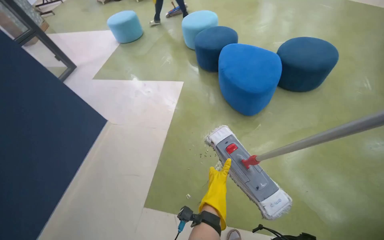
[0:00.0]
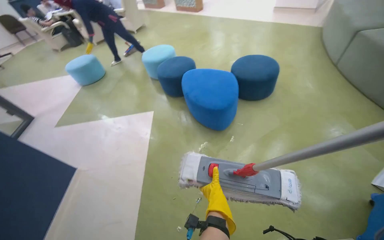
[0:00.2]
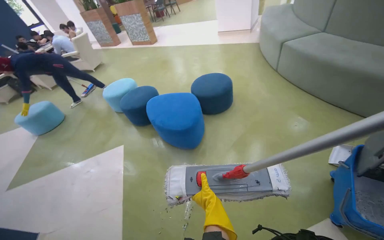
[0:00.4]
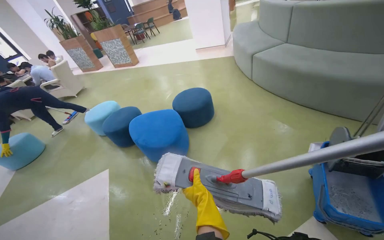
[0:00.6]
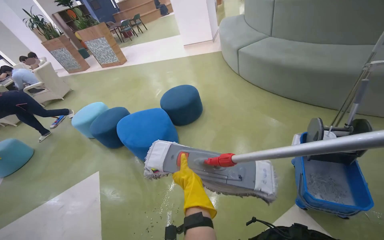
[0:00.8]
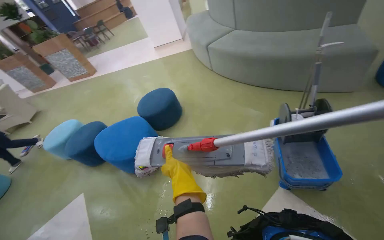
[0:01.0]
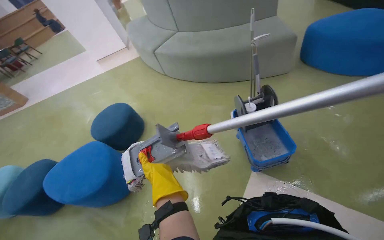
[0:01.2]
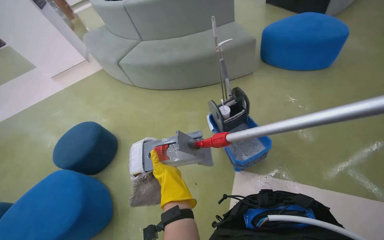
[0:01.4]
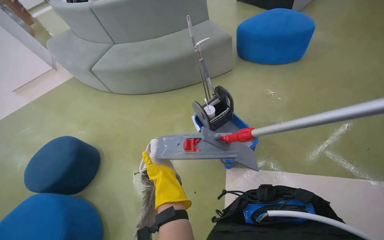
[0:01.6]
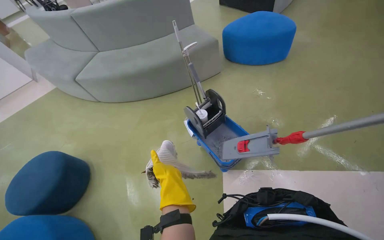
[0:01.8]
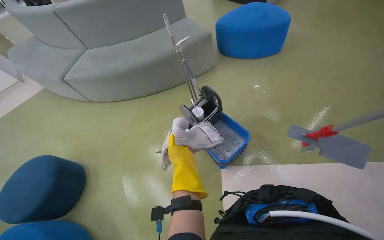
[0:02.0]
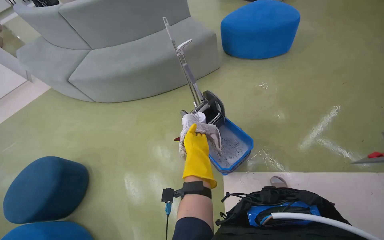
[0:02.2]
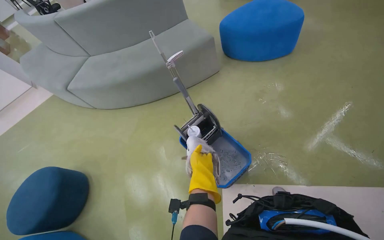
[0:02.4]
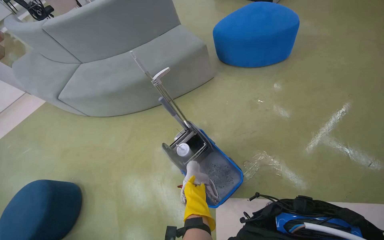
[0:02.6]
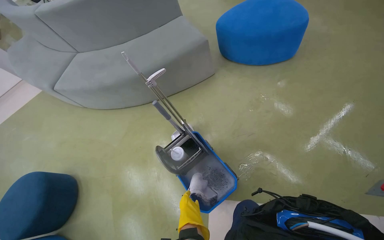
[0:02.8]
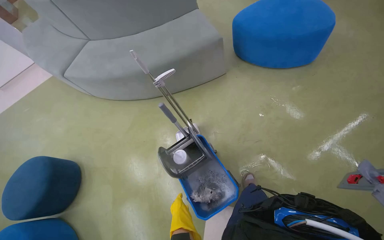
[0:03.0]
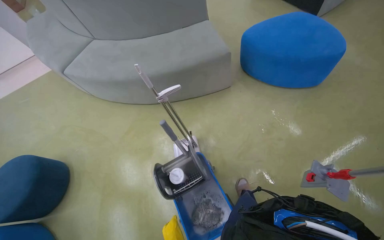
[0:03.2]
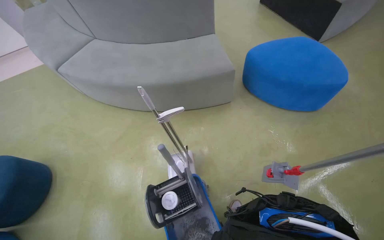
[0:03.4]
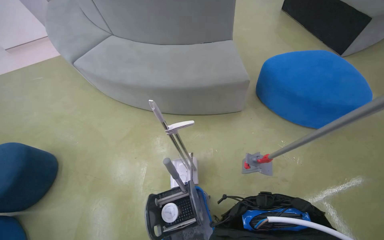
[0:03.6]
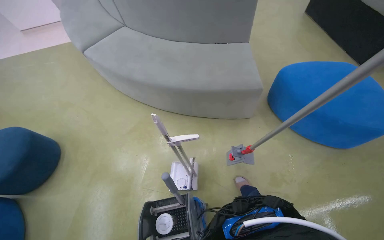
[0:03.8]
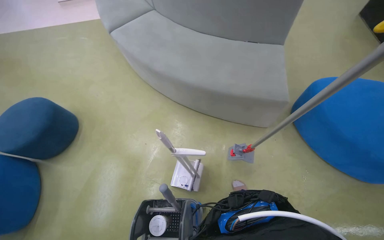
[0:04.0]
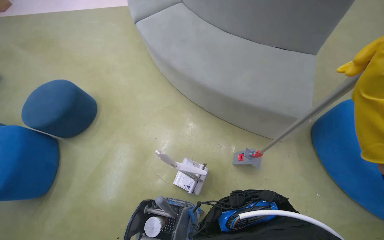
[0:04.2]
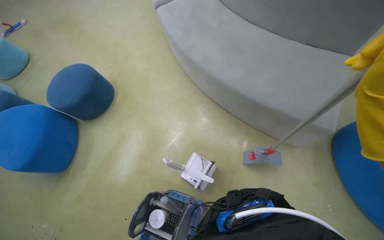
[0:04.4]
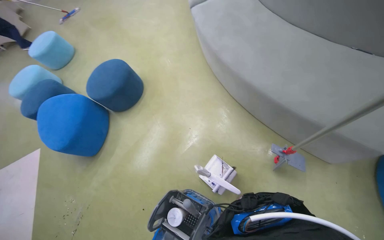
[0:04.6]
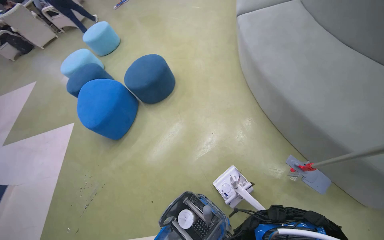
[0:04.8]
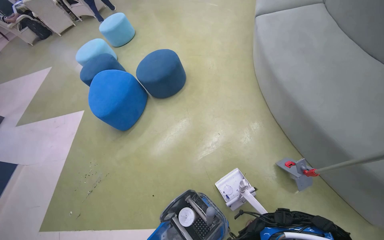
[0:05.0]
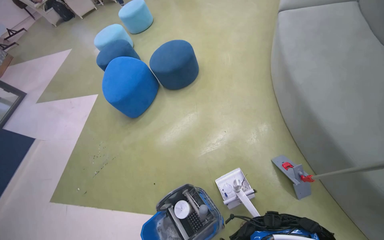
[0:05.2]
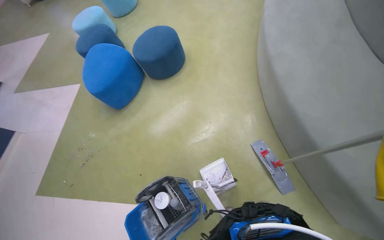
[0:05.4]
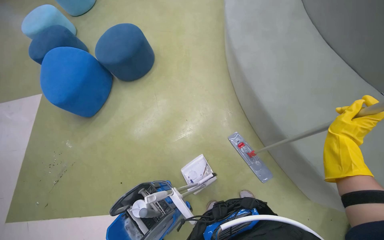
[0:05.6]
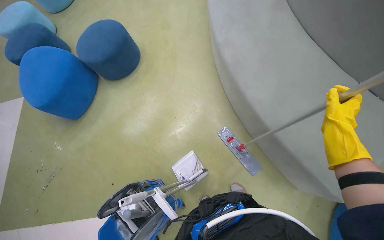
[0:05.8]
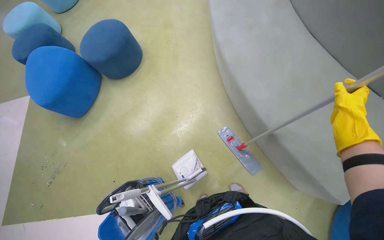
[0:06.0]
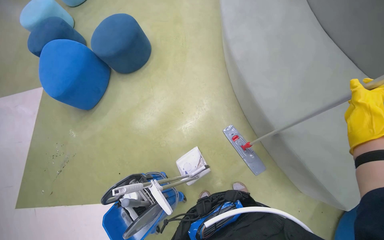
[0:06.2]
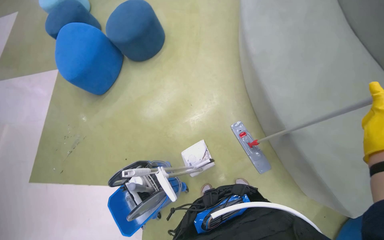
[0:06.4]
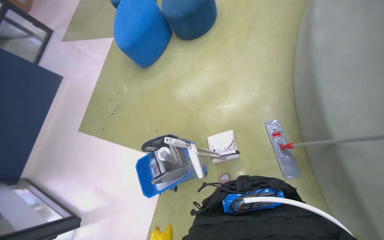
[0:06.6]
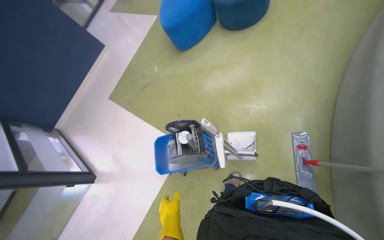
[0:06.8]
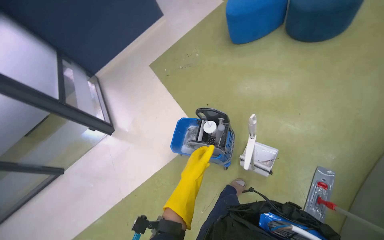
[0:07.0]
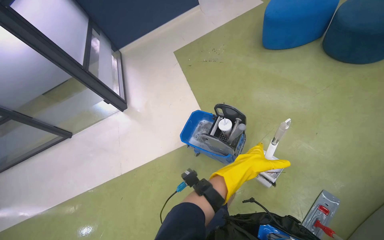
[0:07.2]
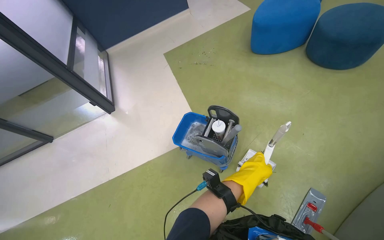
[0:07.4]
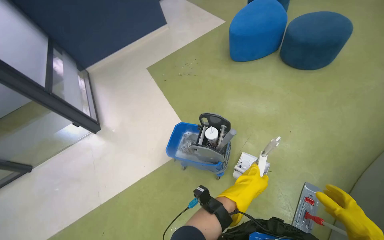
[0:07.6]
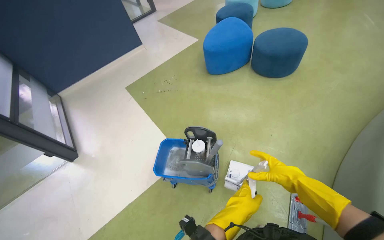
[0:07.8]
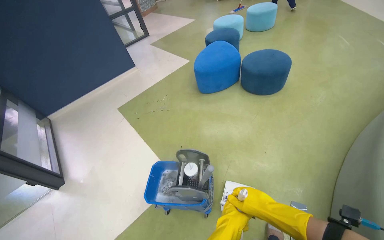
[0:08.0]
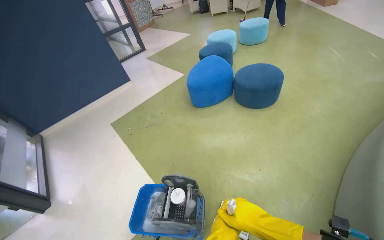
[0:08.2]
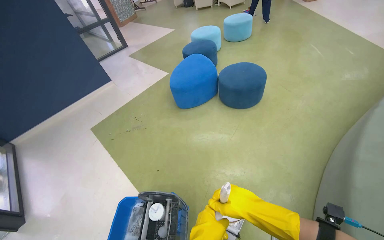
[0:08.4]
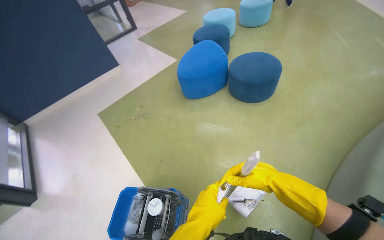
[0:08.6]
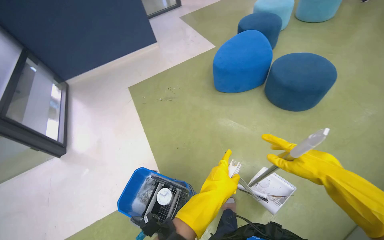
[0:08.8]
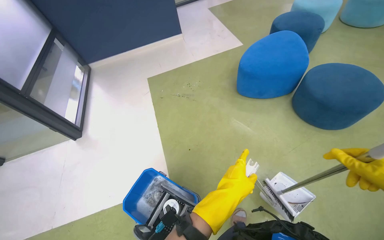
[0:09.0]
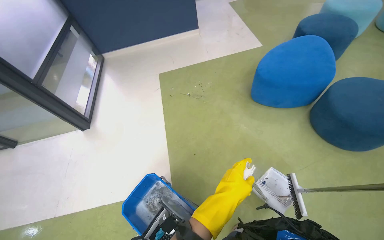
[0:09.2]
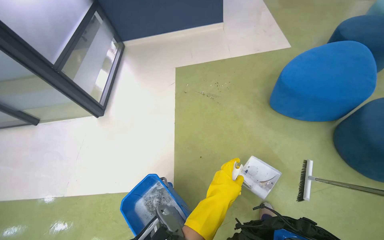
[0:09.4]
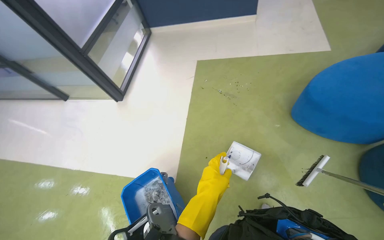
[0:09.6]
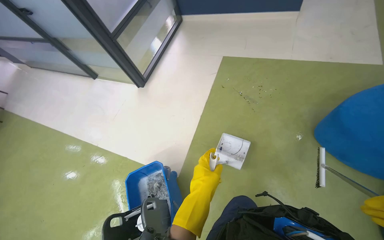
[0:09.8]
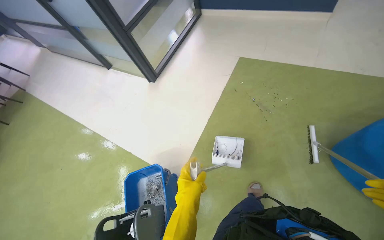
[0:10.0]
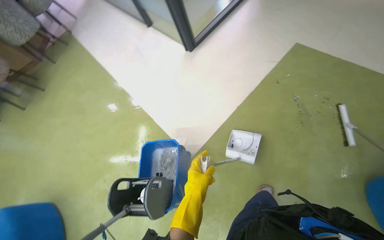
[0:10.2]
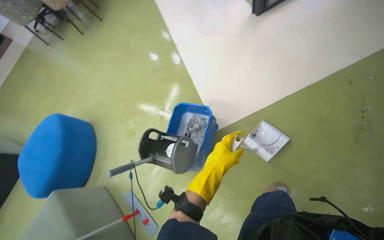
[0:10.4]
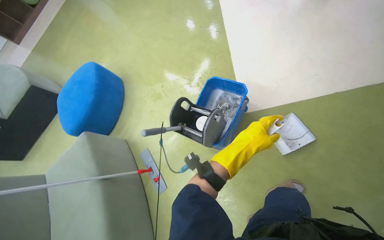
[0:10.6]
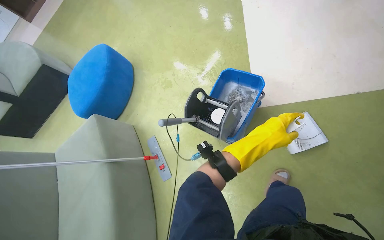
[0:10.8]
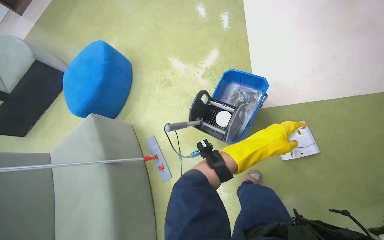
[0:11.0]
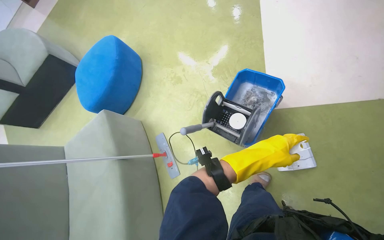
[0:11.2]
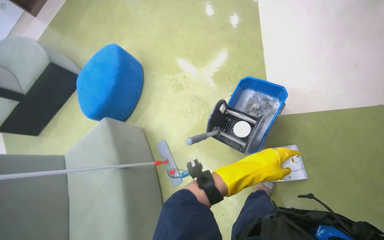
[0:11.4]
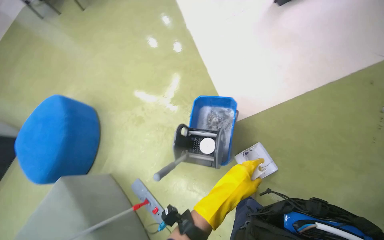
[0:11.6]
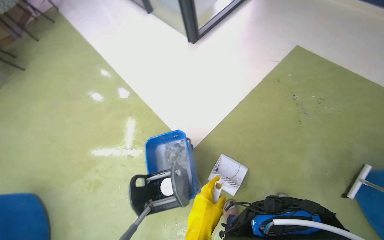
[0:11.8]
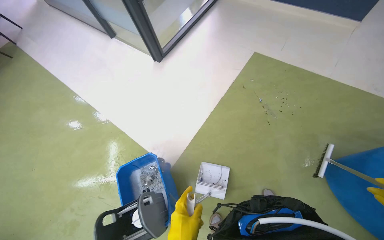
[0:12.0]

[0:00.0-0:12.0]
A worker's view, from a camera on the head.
Job: sweeping floor.
The whole recording: Cleaning Chill Zone floor with squeegee and dustpan. The worker sprays cleaner and uses a squeegee and dustpan to collect debris from the Chill Zone floor.
0:00.0 to 0:01.6: The head travels roughly 50 cm. The head turns to the right by about 90 degrees. The camera pitches upward, by roughly 20 degrees.
0:01.6 to 0:03.0: The right hand heads farther from the camera, covering about 20 cm.
0:03.0 to 0:04.4: The wearer moves about 50 cm. The head rotates approximately 35 degrees to the left.
0:06.0 to 0:07.6: The wearer's head swings about 65 degrees to the left. The view tips downward by roughly 10 degrees.
0:07.6 to 0:09.0: The wearer moves approximately 50 cm.
0:09.0 to 0:10.4: The head travels roughly 60 cm. The head turns to the left by about 85 degrees. The wearer looks approximately 35 degrees further downward.
0:10.4 to 0:12.0: The wearer's head swings about 35 degrees to the right. The camera pitches upward, by some 15 degrees.

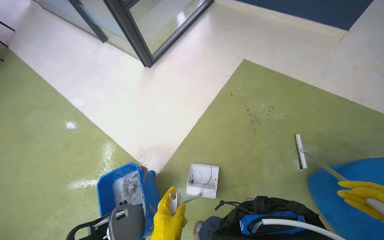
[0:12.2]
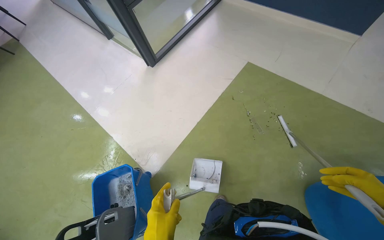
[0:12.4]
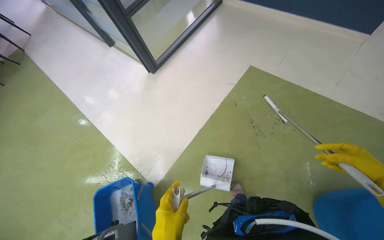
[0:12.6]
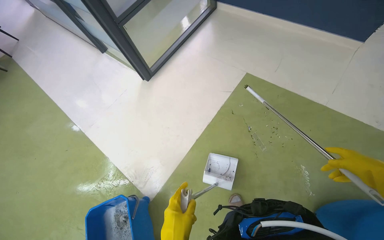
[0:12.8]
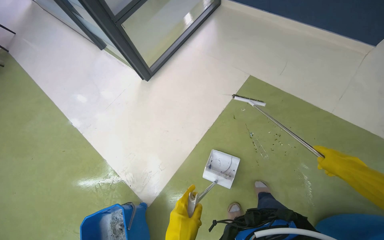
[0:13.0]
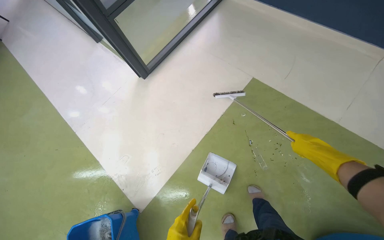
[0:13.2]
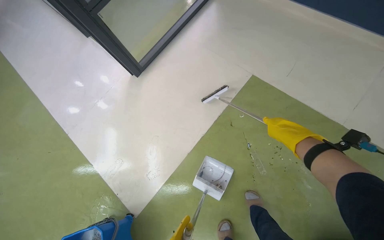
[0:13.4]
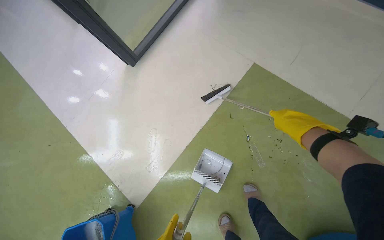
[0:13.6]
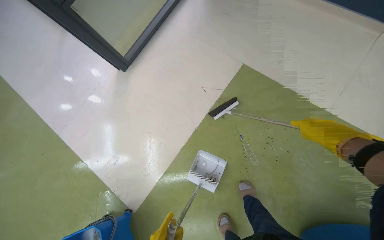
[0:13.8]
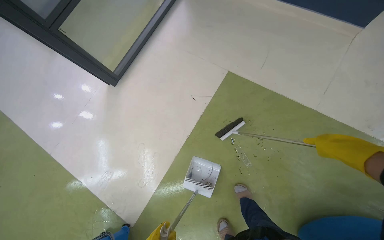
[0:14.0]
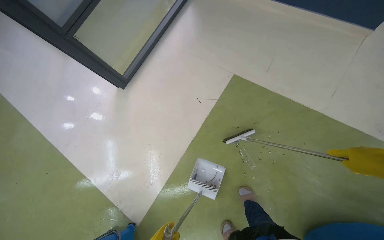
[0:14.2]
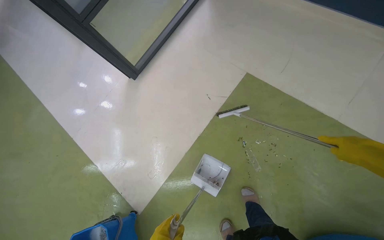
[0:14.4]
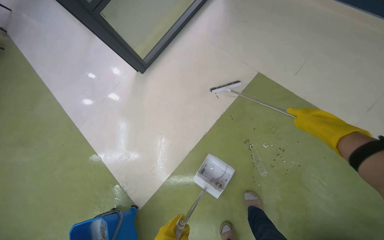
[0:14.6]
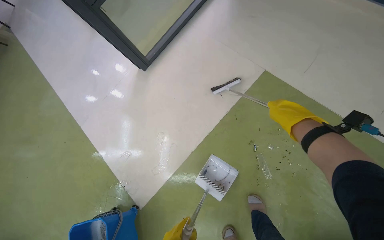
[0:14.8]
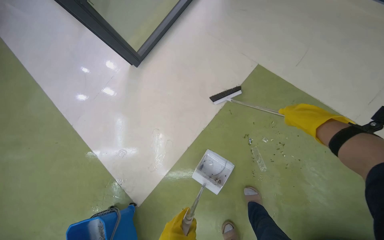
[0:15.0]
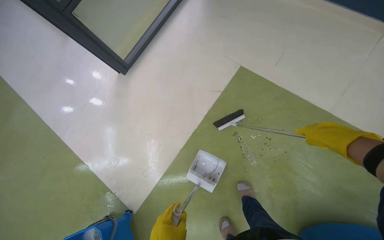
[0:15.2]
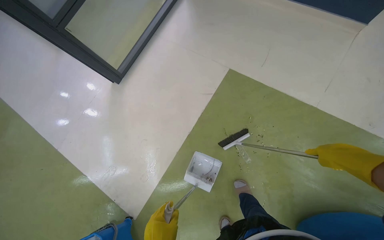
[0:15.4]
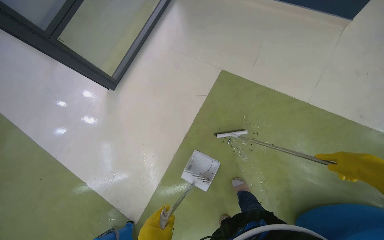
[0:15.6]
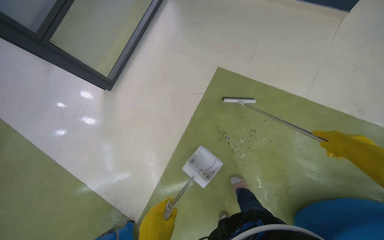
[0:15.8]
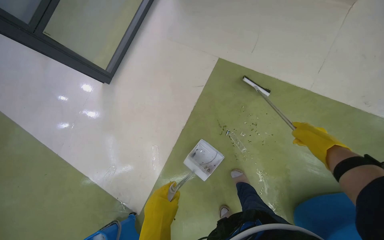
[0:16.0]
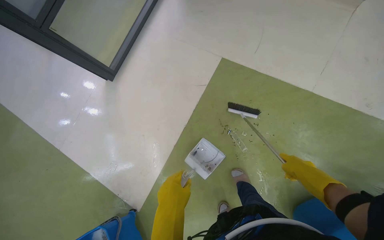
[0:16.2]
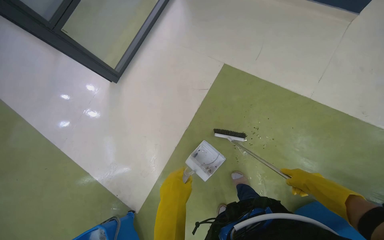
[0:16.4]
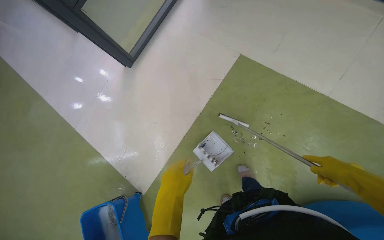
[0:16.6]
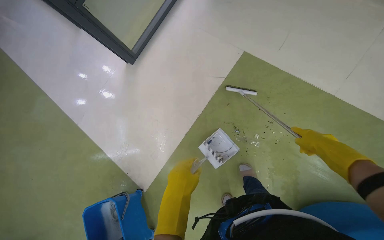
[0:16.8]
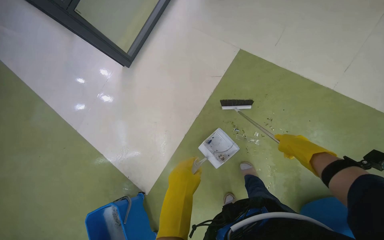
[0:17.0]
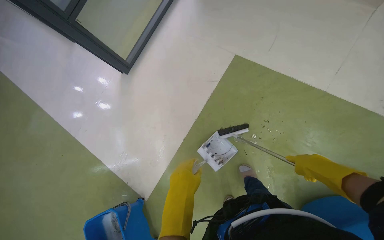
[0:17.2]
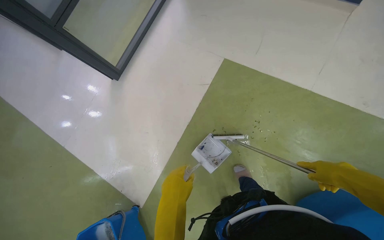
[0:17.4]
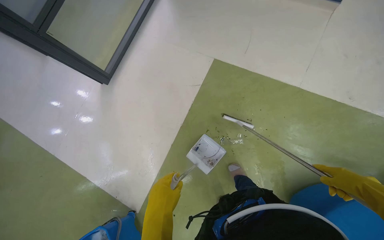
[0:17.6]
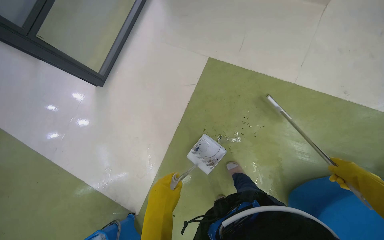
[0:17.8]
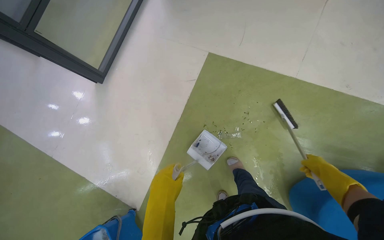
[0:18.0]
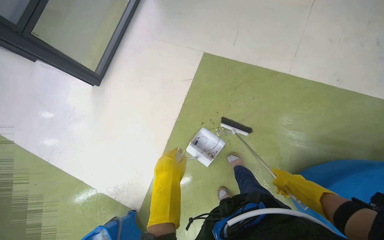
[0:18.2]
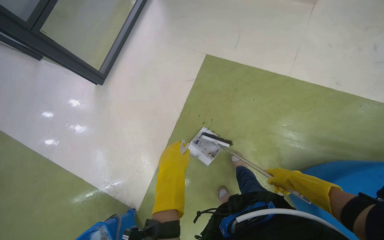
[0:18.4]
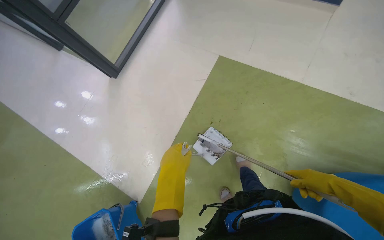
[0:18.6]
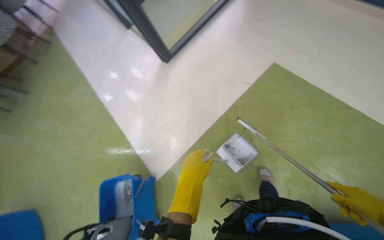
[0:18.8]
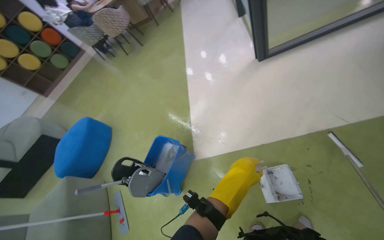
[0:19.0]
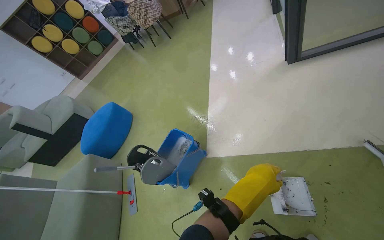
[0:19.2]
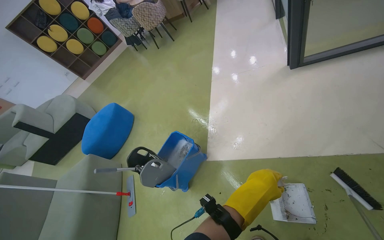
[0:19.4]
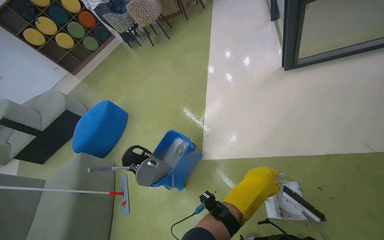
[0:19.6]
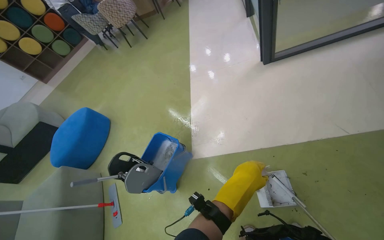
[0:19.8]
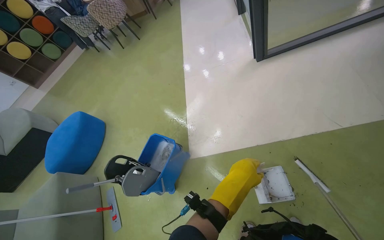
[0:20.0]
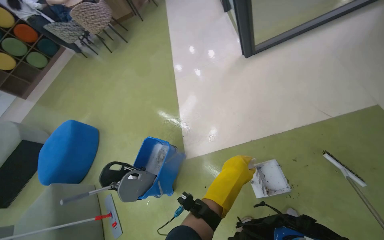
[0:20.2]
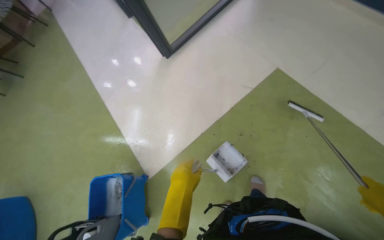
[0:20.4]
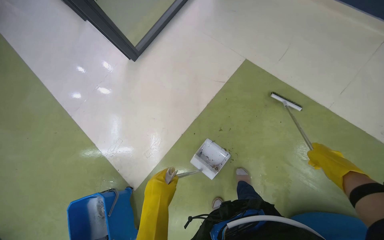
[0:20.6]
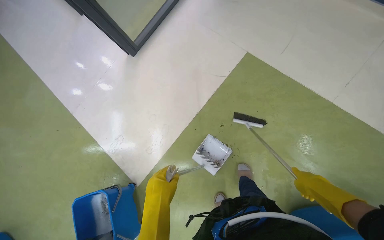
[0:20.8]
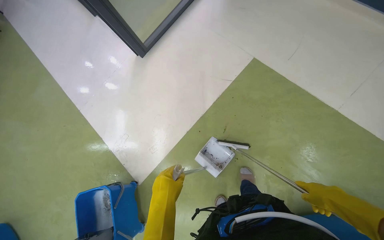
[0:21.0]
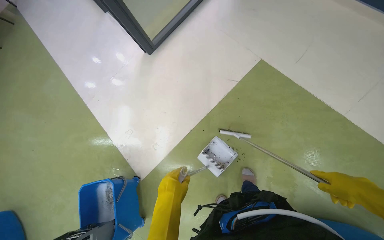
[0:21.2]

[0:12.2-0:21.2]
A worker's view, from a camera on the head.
Job: sweeping floor.
The whole recording: Cleaning Chill Zone floor with squeegee and dustpan. The worker sprays cleaner and uses a squeegee and dustpan to collect debris from the Chill Zone floor.
0:12.2 to 0:13.8: The camera is carried about 70 cm. The view tips downward by approximately 15 degrees.
0:18.2 to 0:19.8: The wearer looks approximately 60 degrees further to the left.
0:19.8 to 0:21.2: The wearer's head swings roughly 40 degrees to the right.
